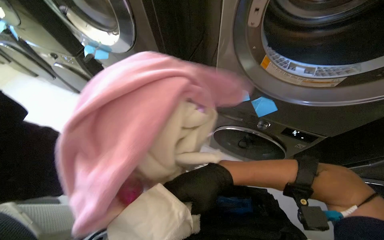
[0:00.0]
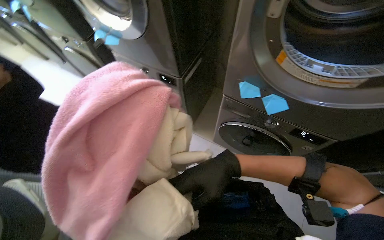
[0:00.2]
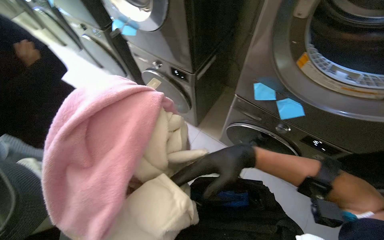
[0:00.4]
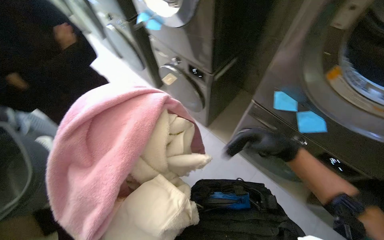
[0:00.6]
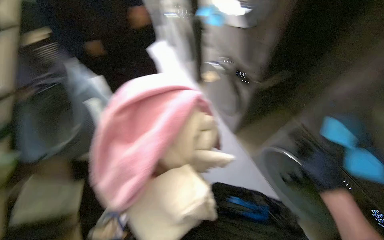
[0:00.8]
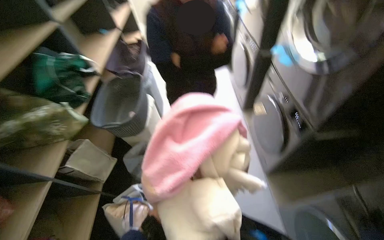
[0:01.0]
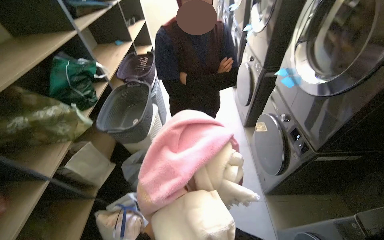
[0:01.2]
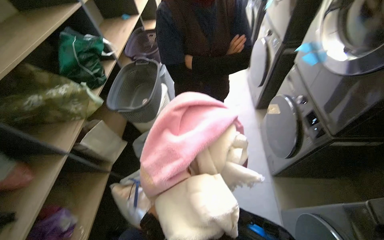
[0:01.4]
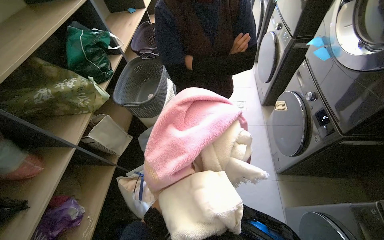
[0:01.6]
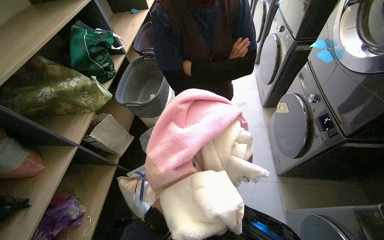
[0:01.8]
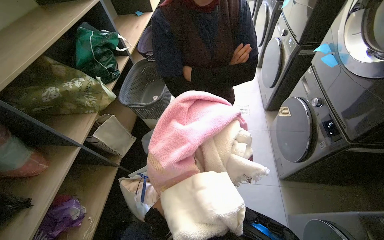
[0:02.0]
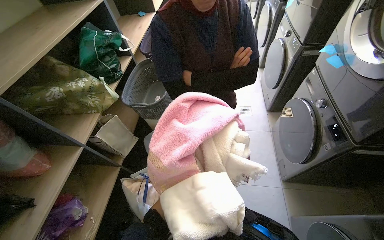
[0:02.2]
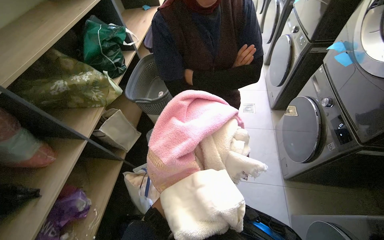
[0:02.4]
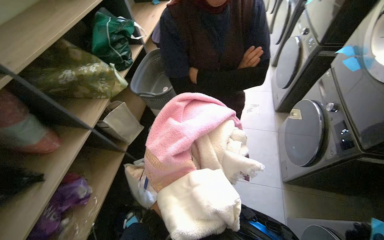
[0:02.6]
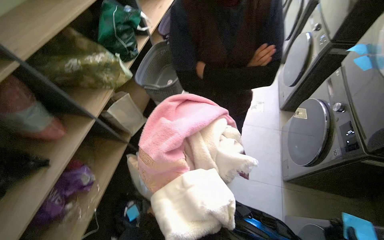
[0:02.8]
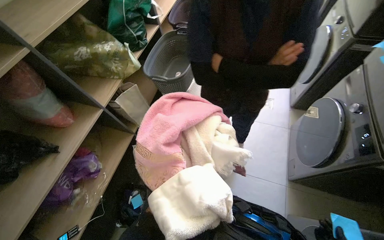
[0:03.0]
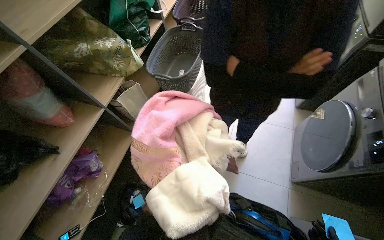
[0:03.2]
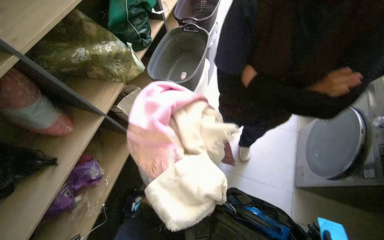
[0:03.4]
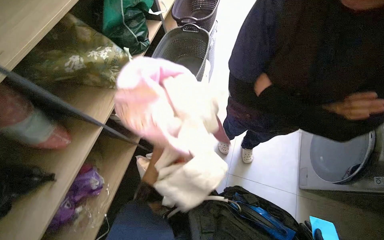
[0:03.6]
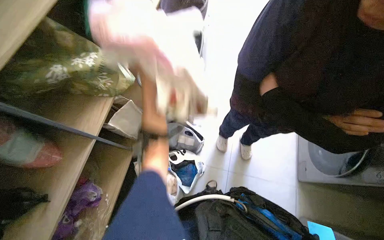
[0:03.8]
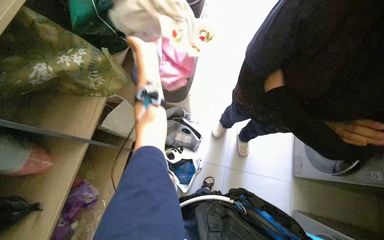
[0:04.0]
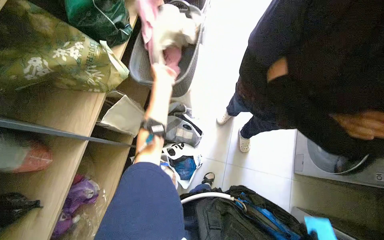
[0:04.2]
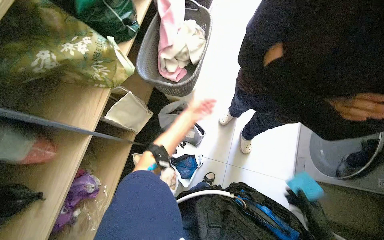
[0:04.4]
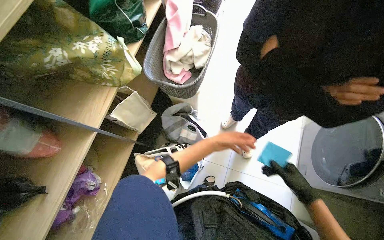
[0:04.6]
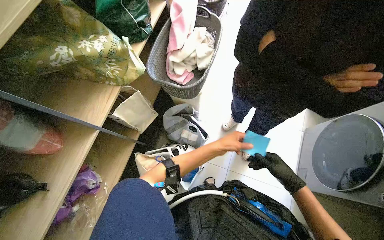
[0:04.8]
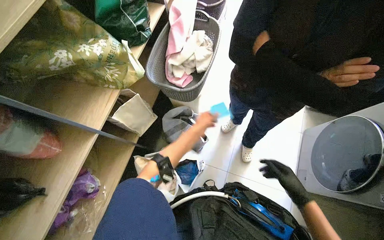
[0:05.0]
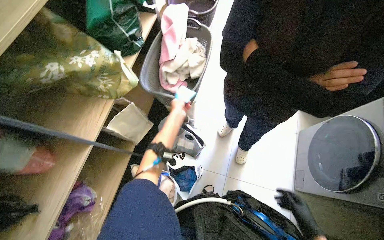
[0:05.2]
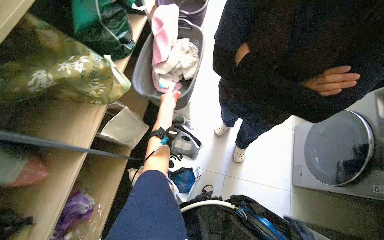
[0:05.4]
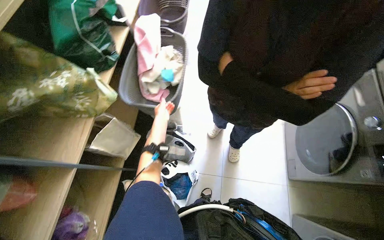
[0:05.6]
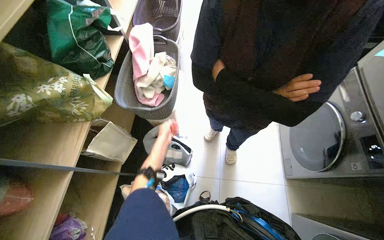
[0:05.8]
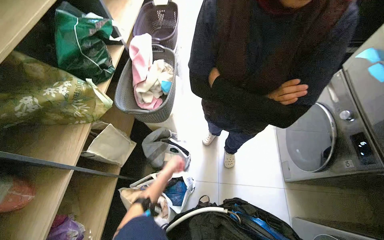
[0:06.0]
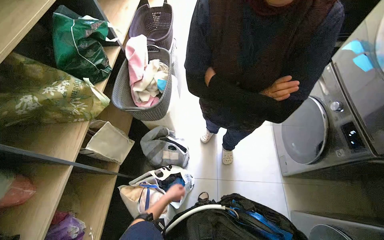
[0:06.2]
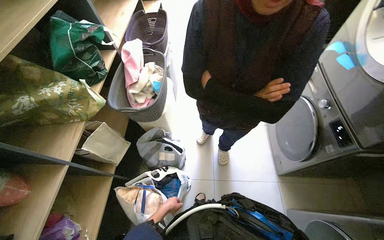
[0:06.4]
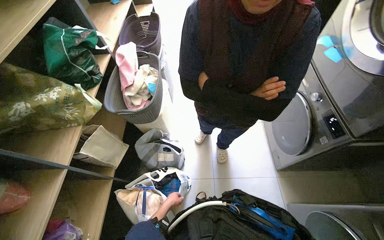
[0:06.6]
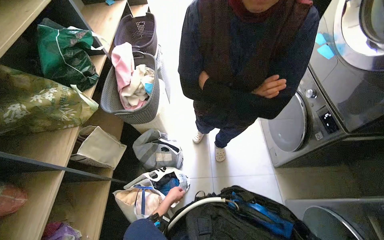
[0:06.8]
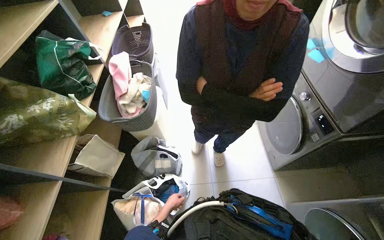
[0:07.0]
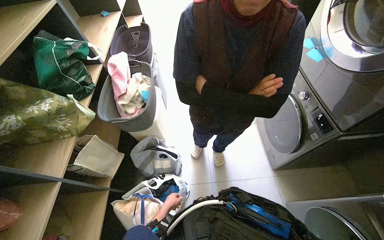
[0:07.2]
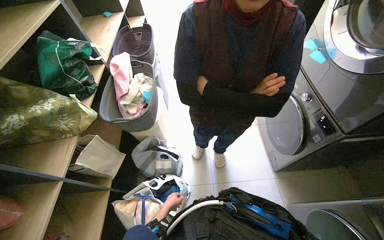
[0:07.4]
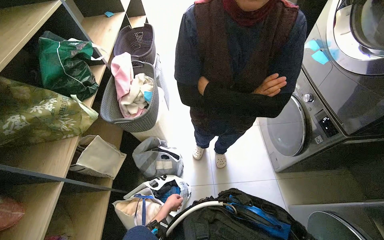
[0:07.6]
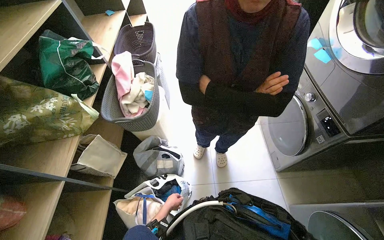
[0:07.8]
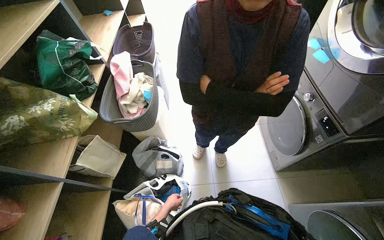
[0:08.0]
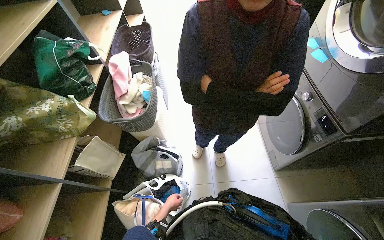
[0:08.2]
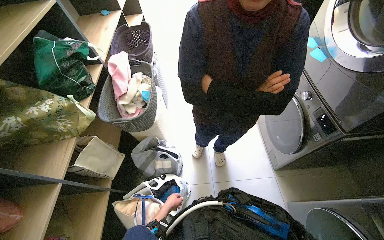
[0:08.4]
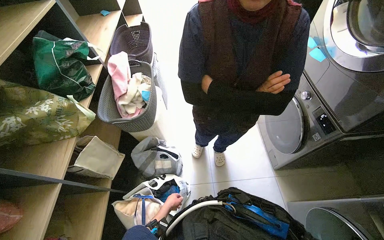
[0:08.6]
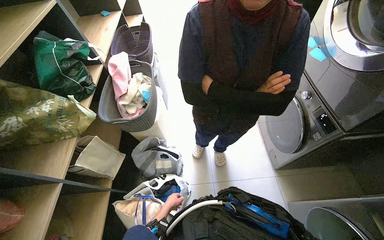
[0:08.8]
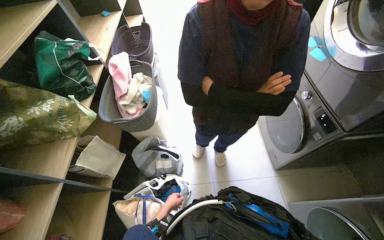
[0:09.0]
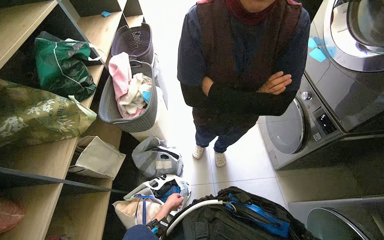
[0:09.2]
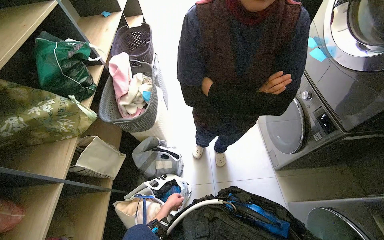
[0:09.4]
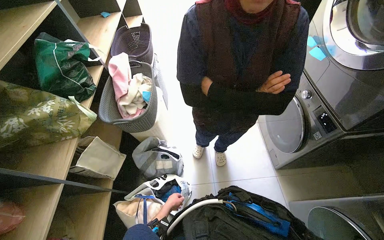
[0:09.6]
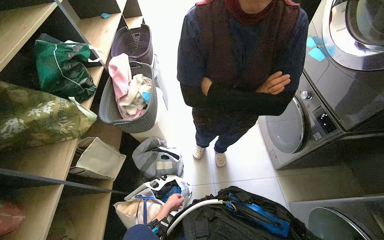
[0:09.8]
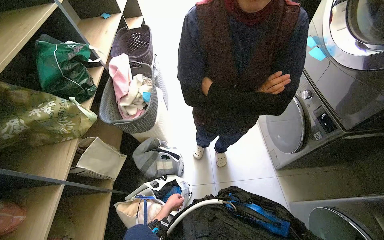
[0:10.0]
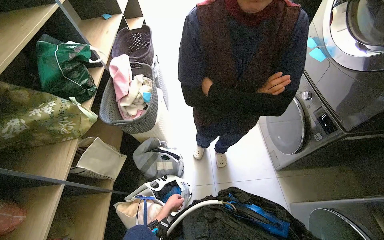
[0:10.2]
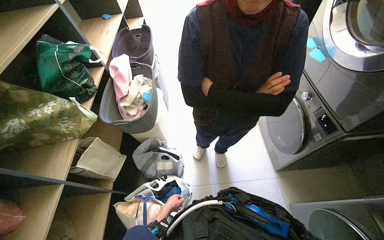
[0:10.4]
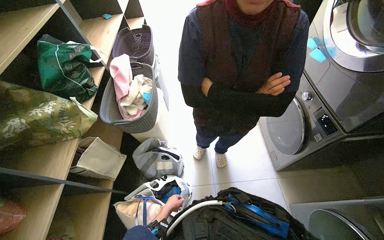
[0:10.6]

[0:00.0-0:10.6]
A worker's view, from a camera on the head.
Job: managing laundry.
The whole recording: Transferring clothes from washer to basket. The worker removes clothes from the washing machine and places them into a laundry basket.
0:00.0 to 0:01.6: The head turns to the left by about 55 degrees.
0:04.6 to 0:06.0: The left hand heads to the left and farther from the camera, covering about 15 cm.
0:06.0 to 0:07.6: The left hand is displaced down the picture by roughly 15 cm.

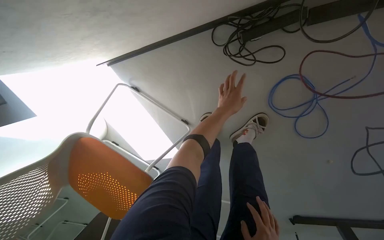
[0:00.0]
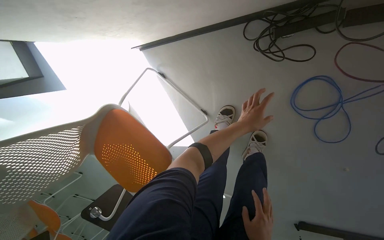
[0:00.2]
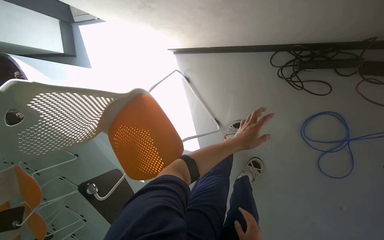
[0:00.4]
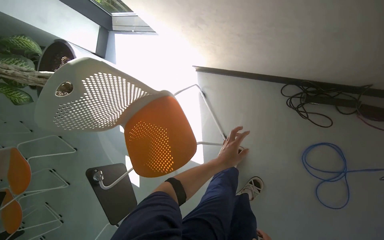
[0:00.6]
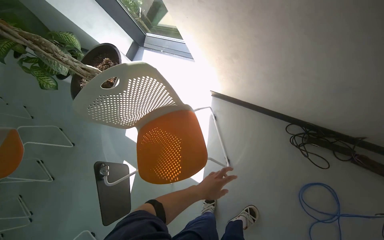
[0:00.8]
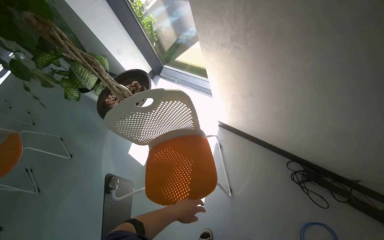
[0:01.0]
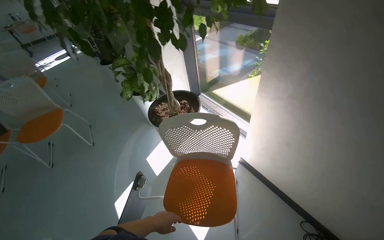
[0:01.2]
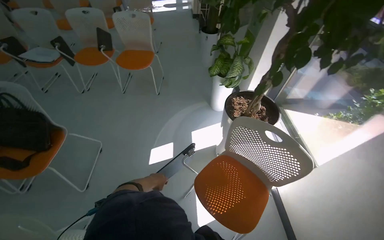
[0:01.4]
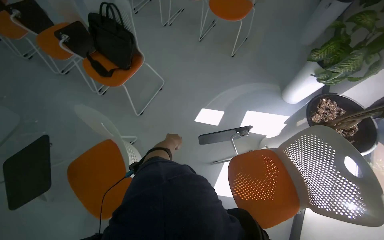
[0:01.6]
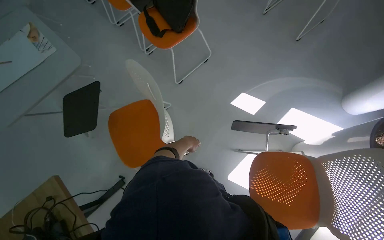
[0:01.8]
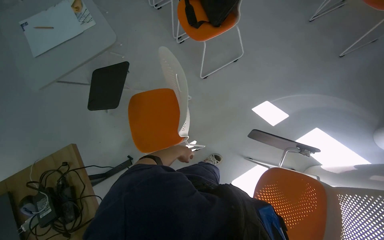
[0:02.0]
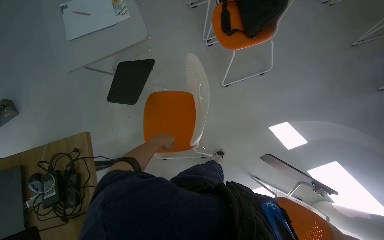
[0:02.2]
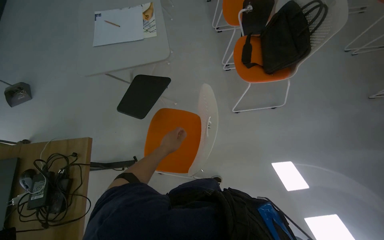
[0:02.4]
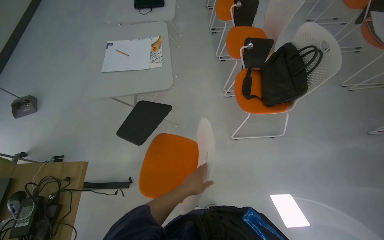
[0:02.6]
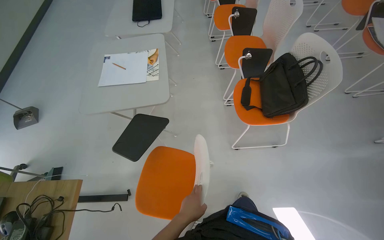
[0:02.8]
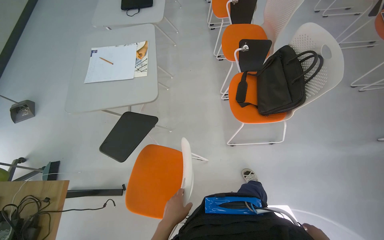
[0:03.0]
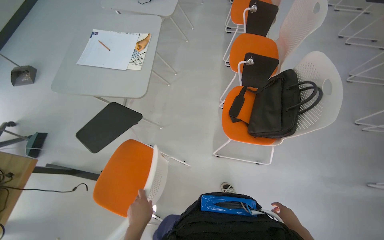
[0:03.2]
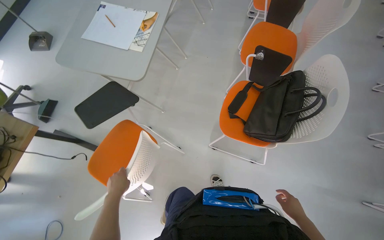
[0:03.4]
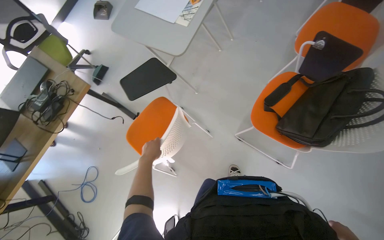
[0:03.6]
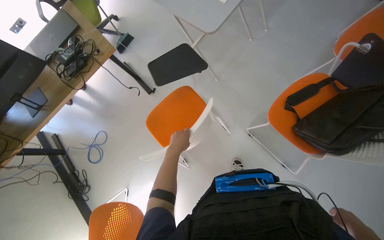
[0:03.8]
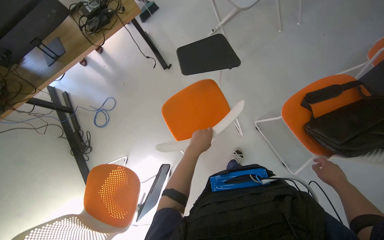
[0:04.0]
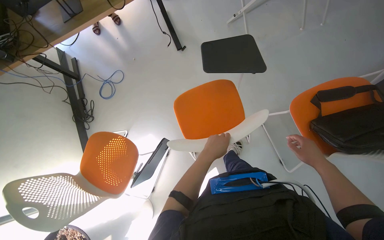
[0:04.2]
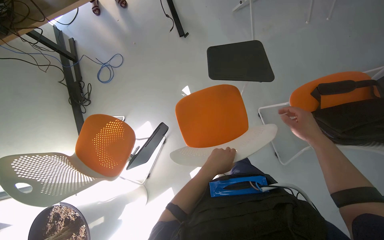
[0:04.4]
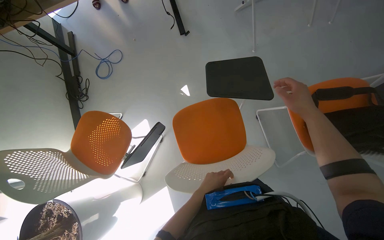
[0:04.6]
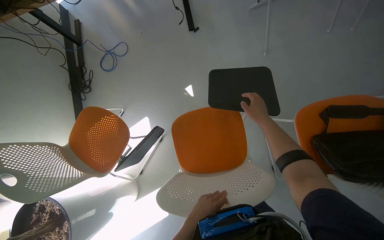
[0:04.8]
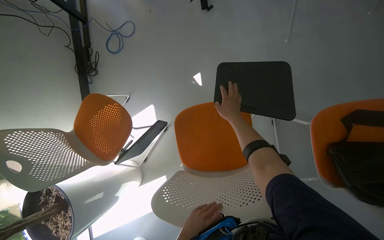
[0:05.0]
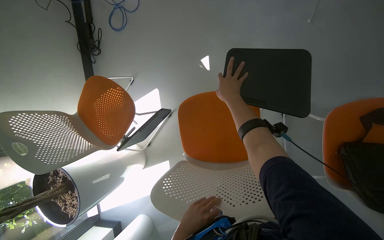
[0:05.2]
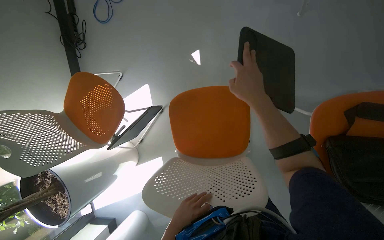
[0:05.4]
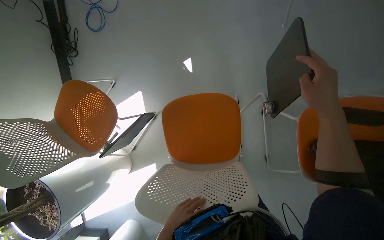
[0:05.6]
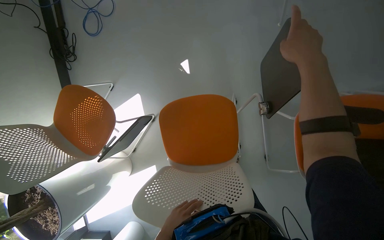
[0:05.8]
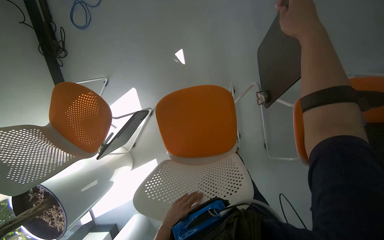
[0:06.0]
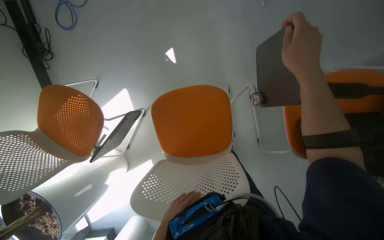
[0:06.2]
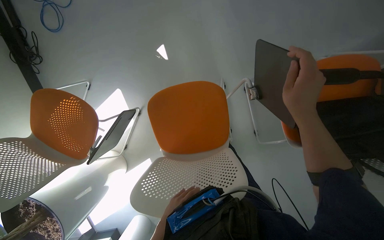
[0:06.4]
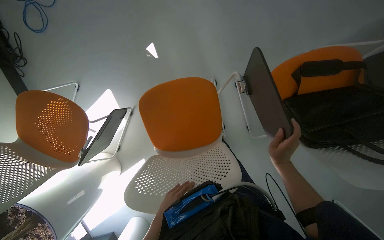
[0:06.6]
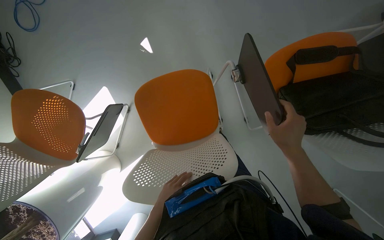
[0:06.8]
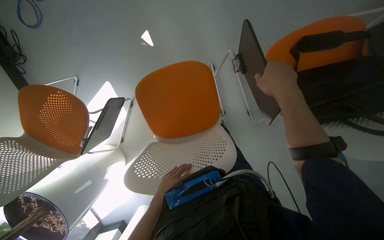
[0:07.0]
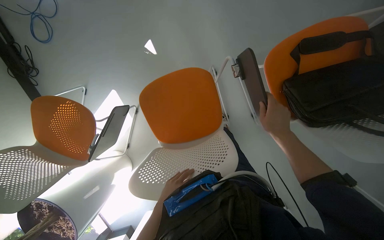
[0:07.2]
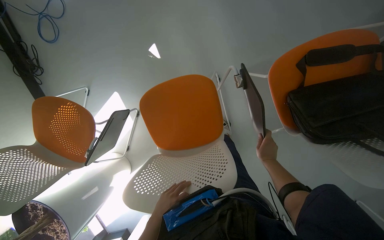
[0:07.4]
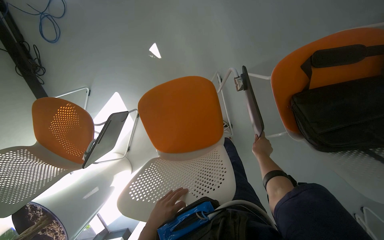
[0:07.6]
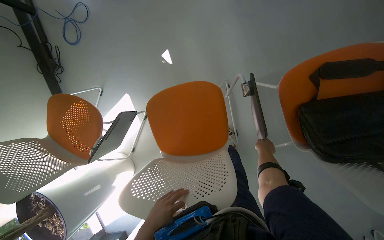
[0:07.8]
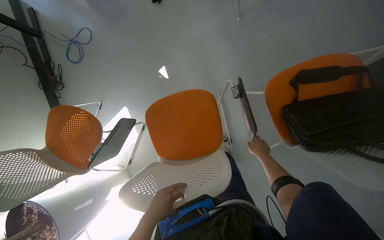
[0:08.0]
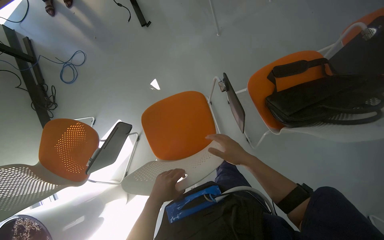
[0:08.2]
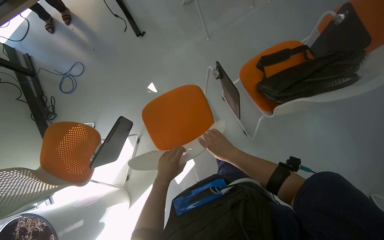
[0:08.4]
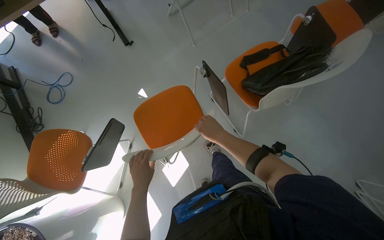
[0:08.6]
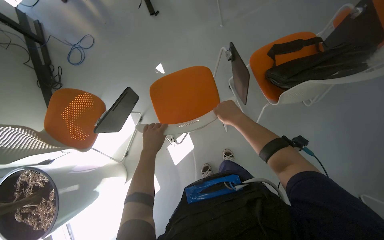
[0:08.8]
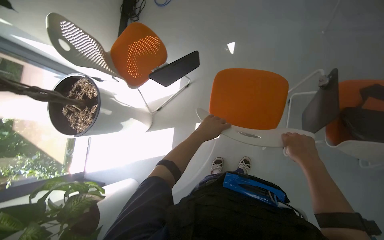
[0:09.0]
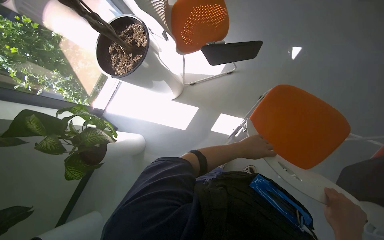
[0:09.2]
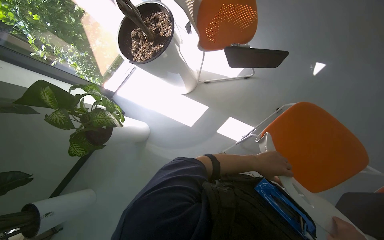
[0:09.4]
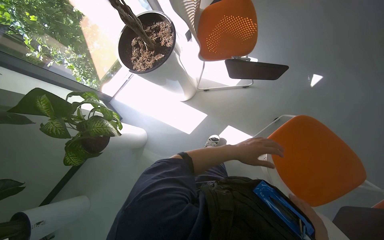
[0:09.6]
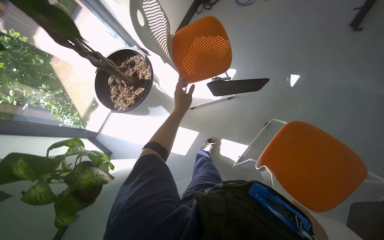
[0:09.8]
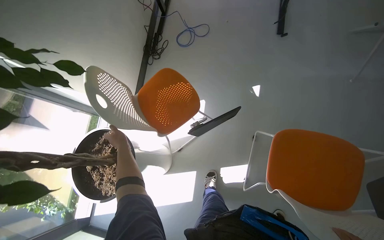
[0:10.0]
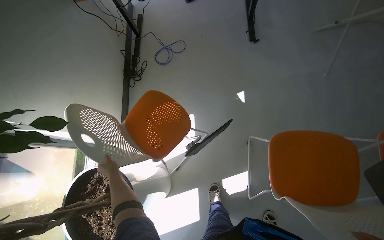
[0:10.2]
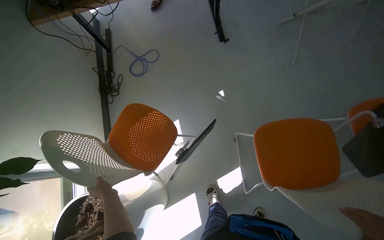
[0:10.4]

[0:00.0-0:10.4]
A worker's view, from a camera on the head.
Job: organizing items.
The whole recording: Arranging chairs and tabletops. The worker moves and positions chairs and tables in the room.
0:00.0 to 0:01.4: The head travels some 1 m. The head turns to the left by some 105 degrees. The camera pitches upward, by about 40 degrees.
0:01.4 to 0:03.0: The camera travels some 60 cm. The wearer's head swings roughly 90 degrees to the left. The wearer looks about 20 degrees further downward.
0:03.0 to 0:04.4: The wearer moves some 40 cm. The wearer's head swings roughly 70 degrees to the left. The view tilts roughly 25 degrees downward.
0:04.4 to 0:06.0: The view tilts approximately 20 degrees downward. The left hand heads farther from the camera and down the picture, covering roughly 15 cm; the right hand goes roughly 40 cm up the picture.
0:06.0 to 0:07.4: The right hand moves up and down the picture over some 35 cm, changing direction 2 times.
0:07.4 to 0:09.0: The wearer moves about 50 cm. The view tilts roughly 15 degrees upward. Everything in view rotates about 30 degrees clockwise.
0:09.0 to 0:10.4: The camera travels roughly 40 cm. The wearer looks approximately 20 degrees further to the right.
